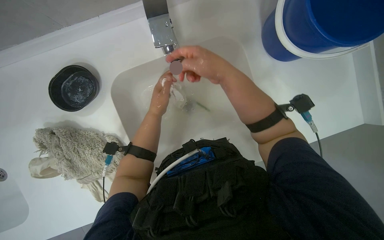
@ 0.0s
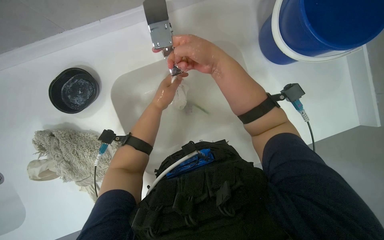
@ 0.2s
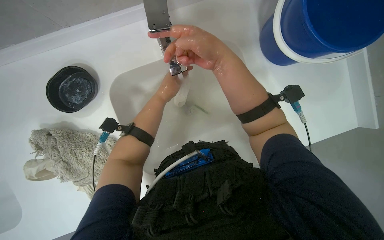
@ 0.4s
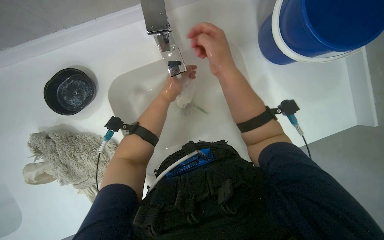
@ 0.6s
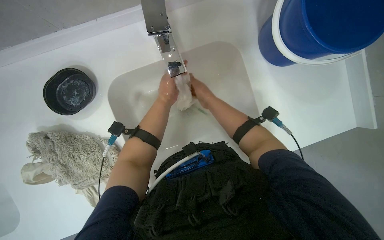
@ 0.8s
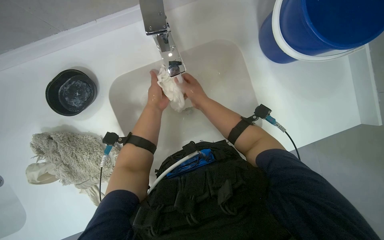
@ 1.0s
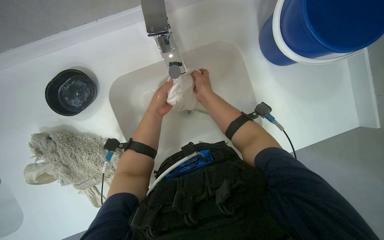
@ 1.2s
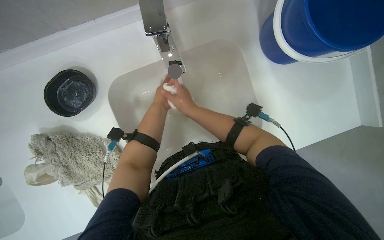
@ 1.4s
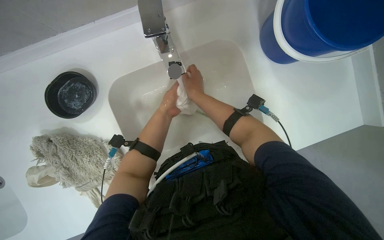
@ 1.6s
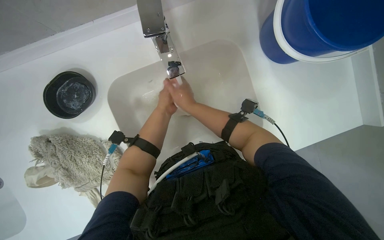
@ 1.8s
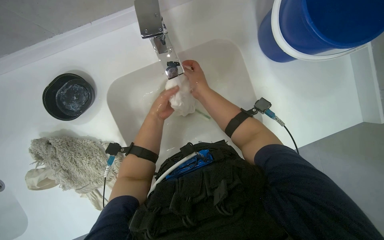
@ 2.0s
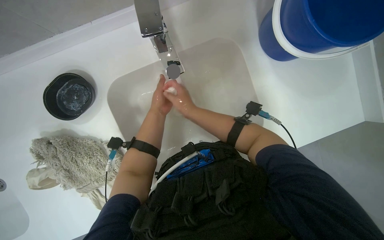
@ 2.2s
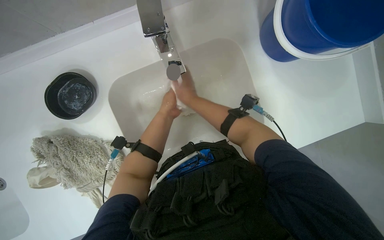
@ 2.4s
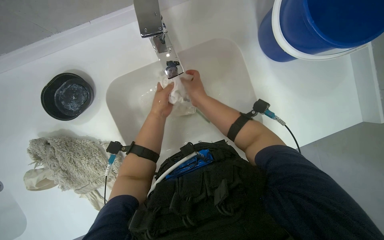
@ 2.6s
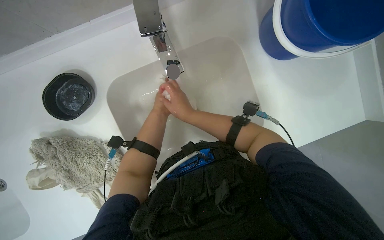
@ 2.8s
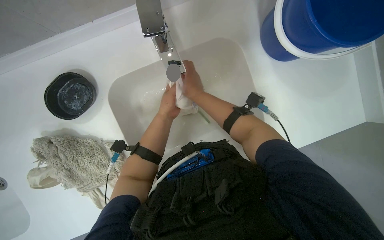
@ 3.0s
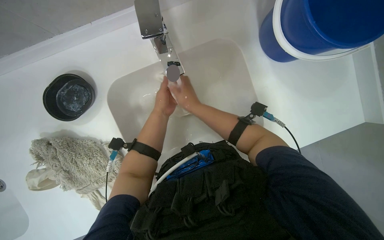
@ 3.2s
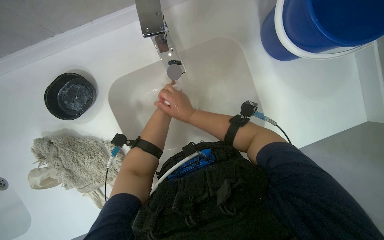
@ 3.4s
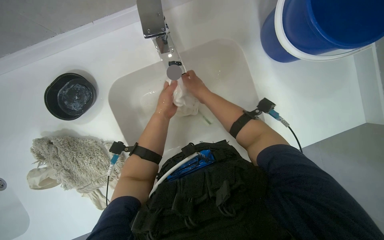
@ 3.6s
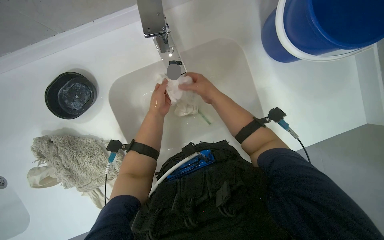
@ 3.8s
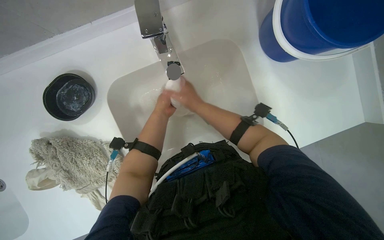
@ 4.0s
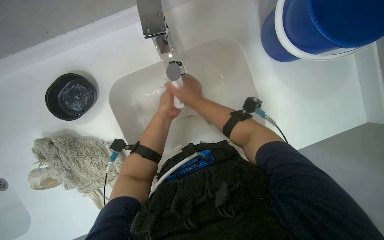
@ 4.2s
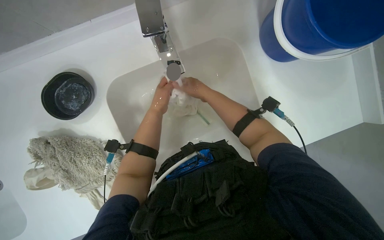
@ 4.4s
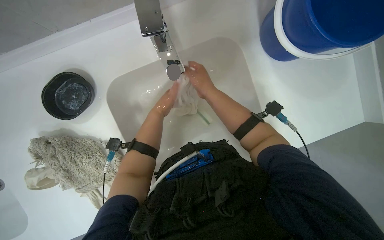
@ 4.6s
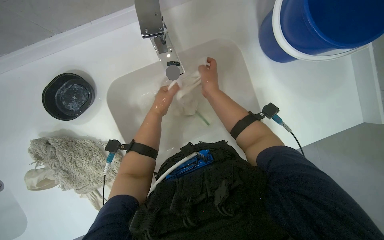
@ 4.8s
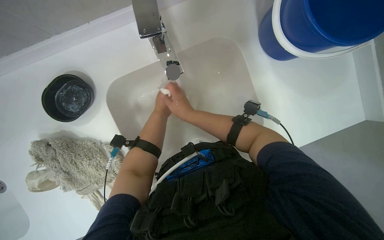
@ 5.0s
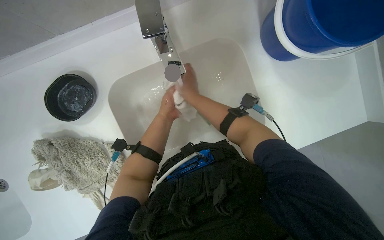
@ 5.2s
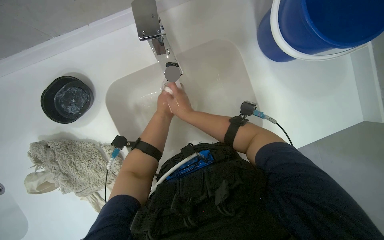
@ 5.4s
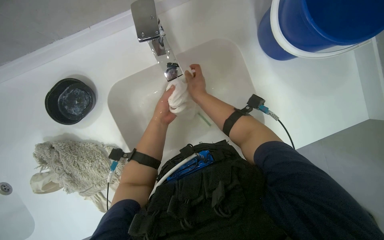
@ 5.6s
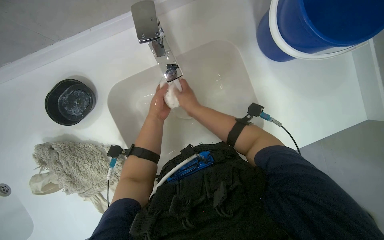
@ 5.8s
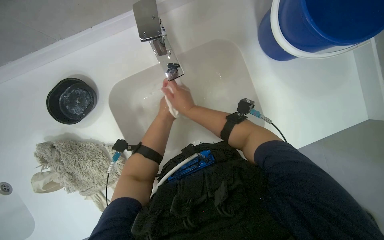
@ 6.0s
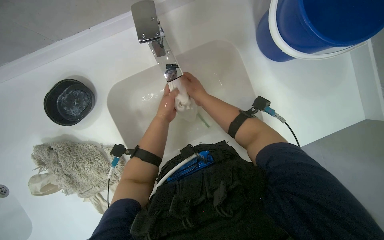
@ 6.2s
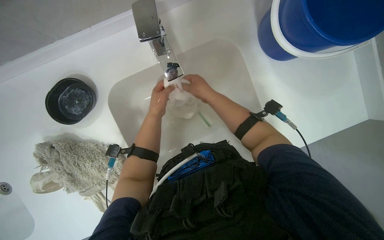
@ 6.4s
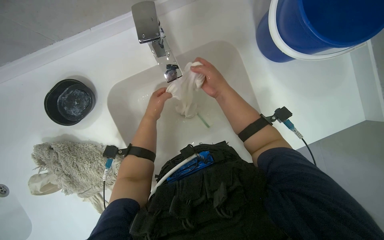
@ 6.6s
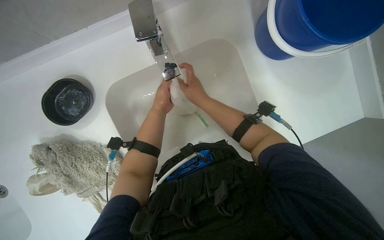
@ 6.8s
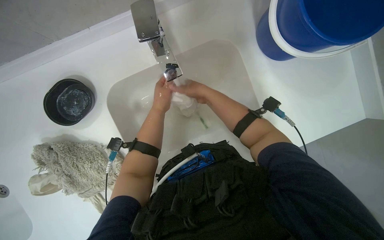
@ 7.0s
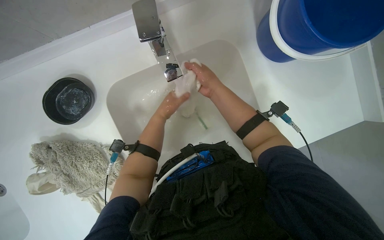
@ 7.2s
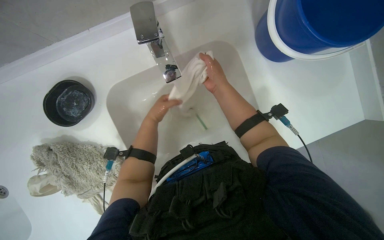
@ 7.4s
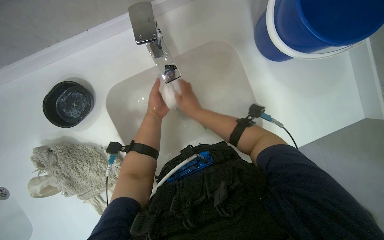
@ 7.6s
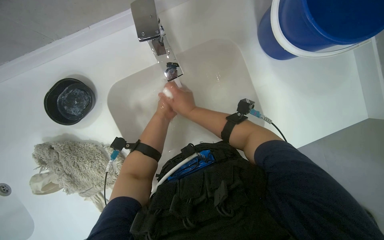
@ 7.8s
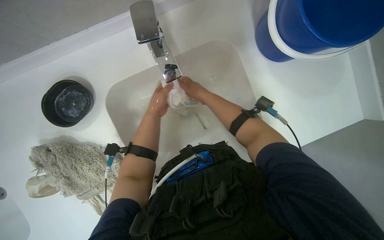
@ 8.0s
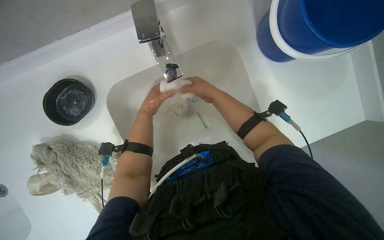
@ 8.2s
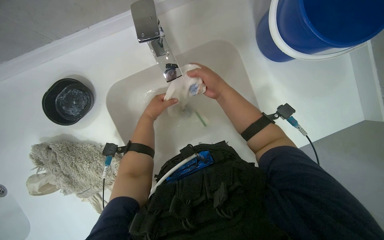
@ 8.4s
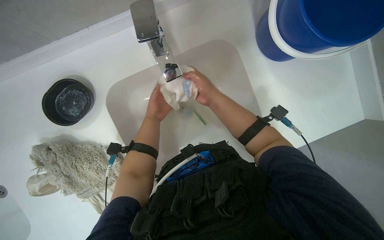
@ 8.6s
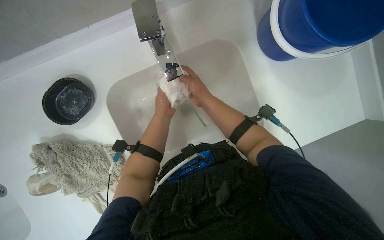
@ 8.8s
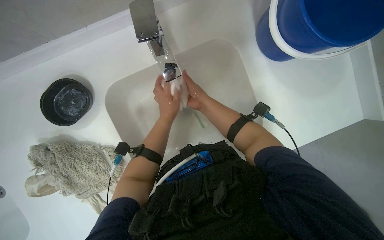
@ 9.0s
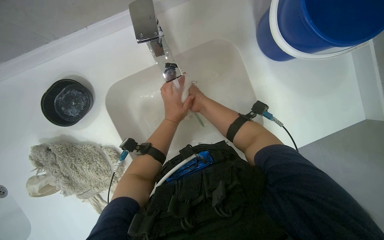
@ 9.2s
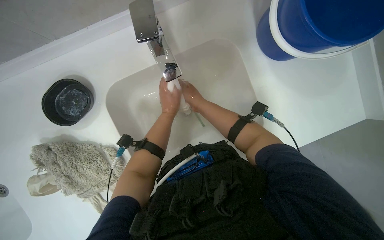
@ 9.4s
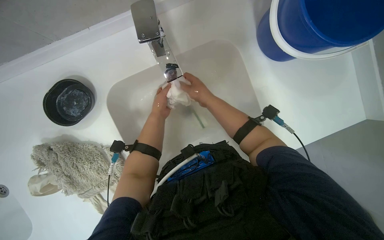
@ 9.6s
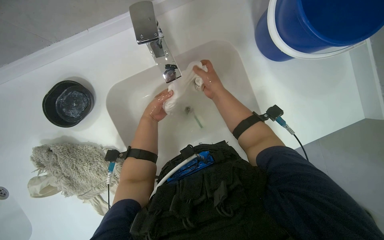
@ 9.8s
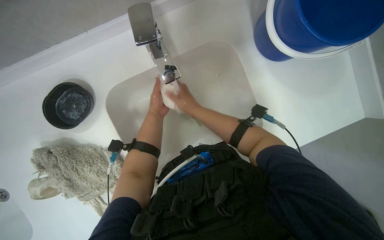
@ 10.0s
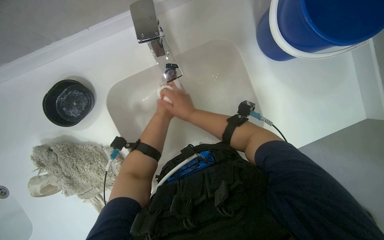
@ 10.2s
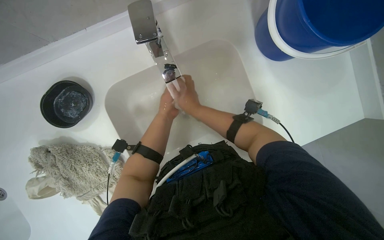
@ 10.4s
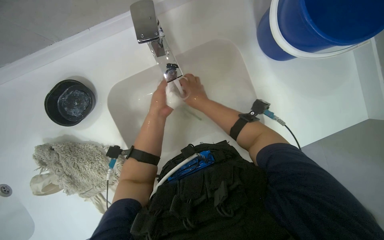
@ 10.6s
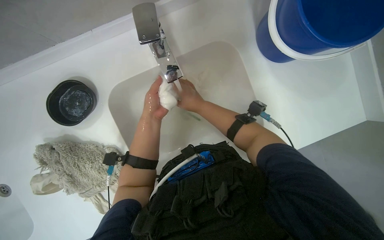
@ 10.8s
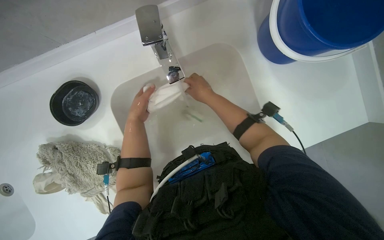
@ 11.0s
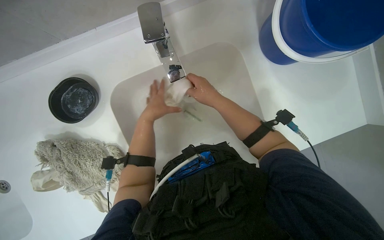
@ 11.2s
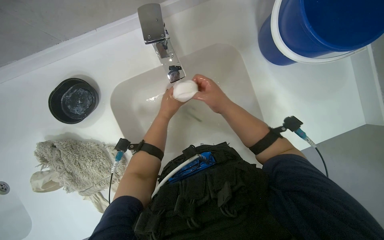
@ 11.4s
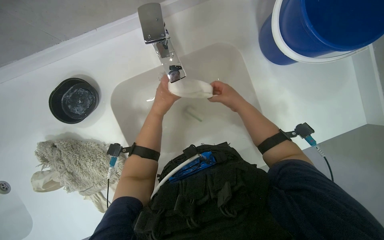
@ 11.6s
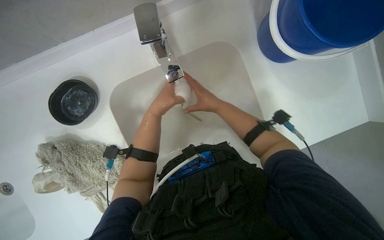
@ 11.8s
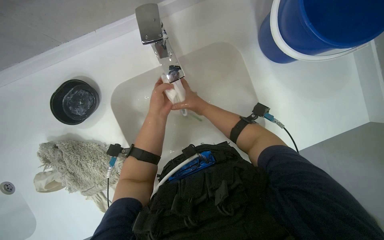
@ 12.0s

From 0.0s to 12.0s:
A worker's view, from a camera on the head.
Job: preparing cleaning supplies.
The whole recording: Washing cleaning cloths and sponges. The worker washes a yellow sponge and a white cloth under the running water in the sink.
From 0.0s to 1.6s: The right hand shifts about 15 cm farther from the camera.
From 10.4s to 12.0s: The right hand goes to the right and returns, about 15 cm each way.

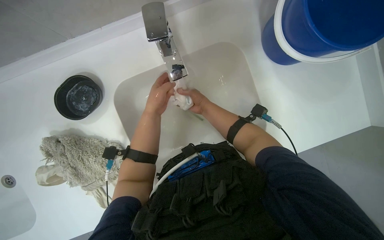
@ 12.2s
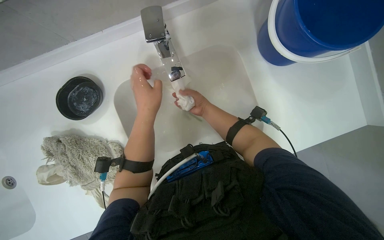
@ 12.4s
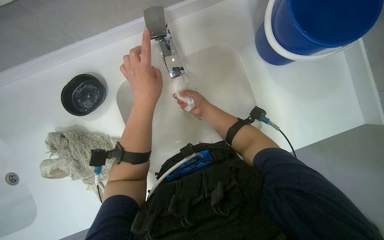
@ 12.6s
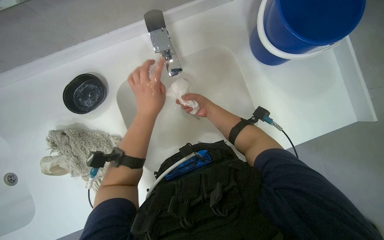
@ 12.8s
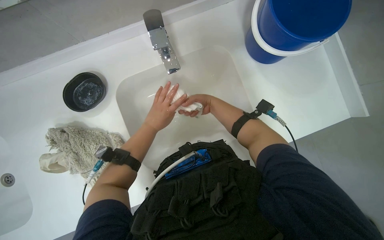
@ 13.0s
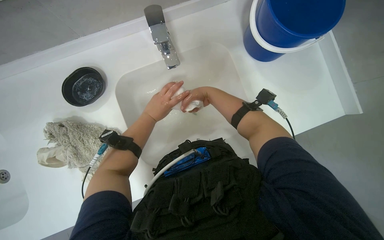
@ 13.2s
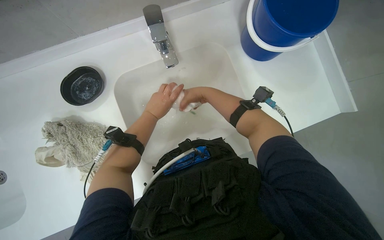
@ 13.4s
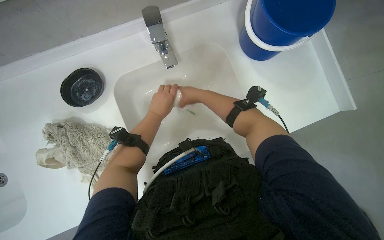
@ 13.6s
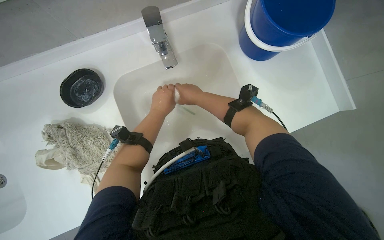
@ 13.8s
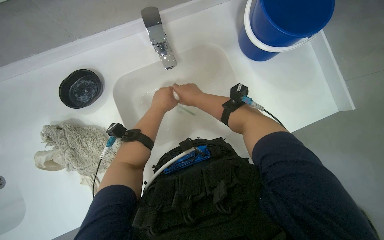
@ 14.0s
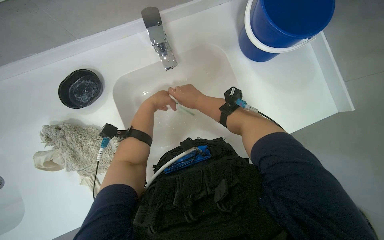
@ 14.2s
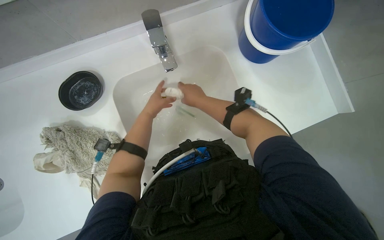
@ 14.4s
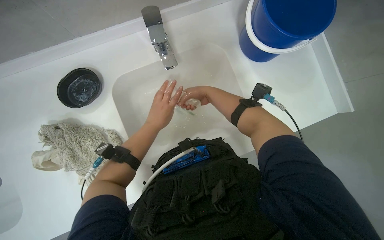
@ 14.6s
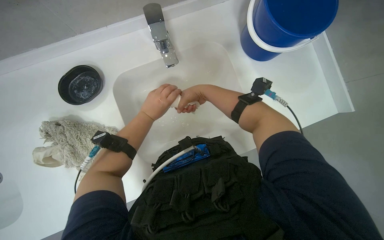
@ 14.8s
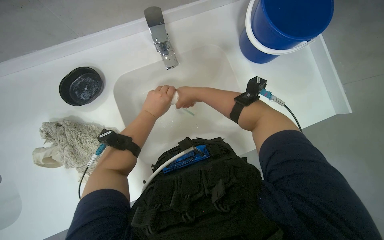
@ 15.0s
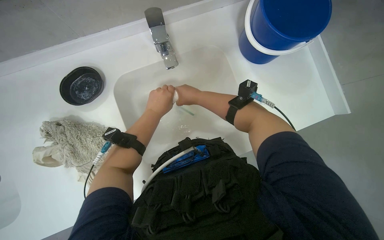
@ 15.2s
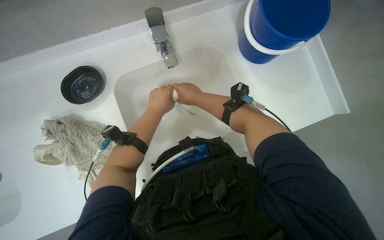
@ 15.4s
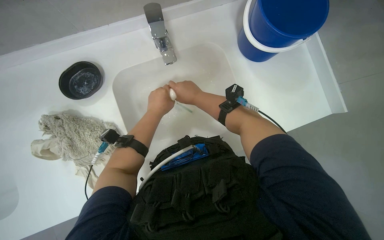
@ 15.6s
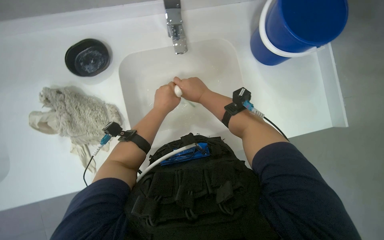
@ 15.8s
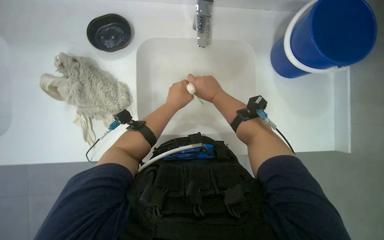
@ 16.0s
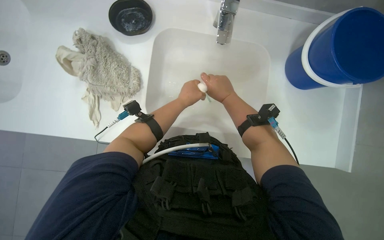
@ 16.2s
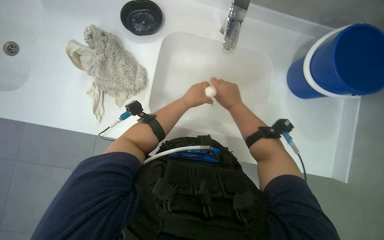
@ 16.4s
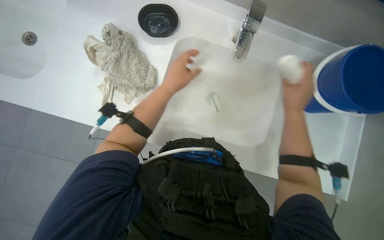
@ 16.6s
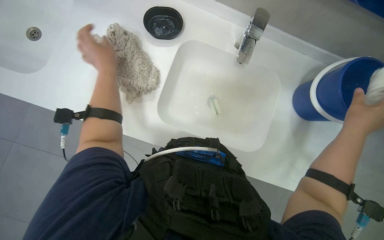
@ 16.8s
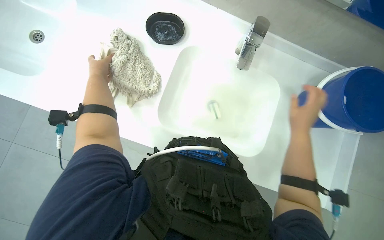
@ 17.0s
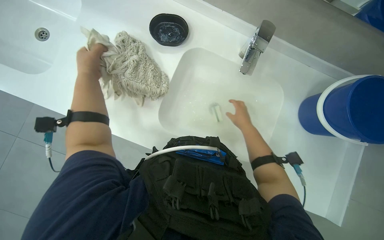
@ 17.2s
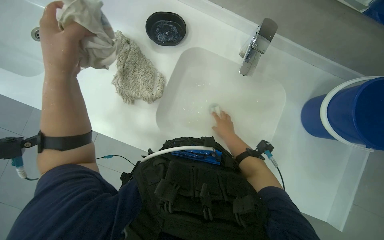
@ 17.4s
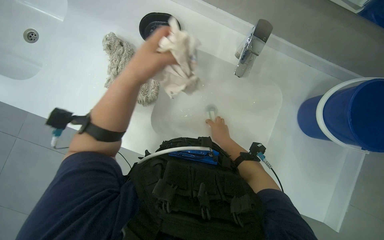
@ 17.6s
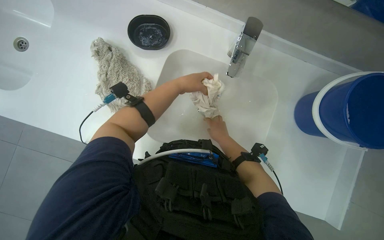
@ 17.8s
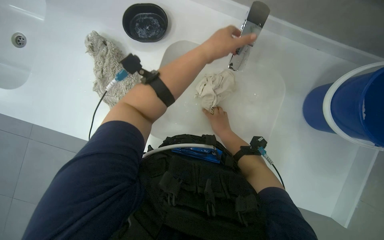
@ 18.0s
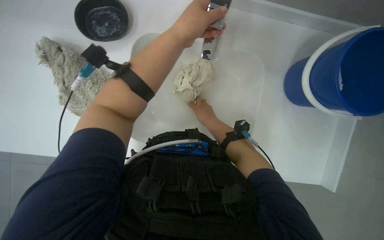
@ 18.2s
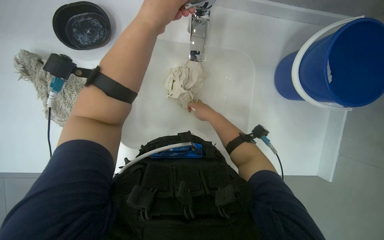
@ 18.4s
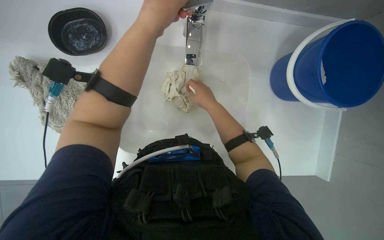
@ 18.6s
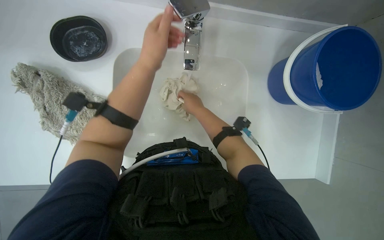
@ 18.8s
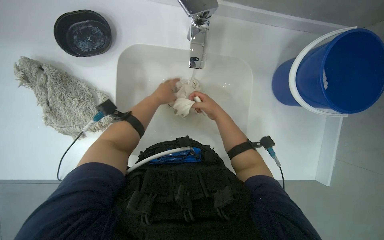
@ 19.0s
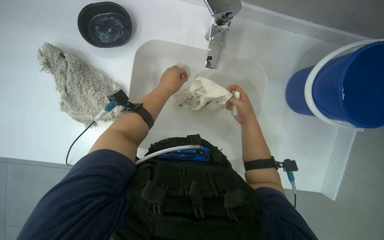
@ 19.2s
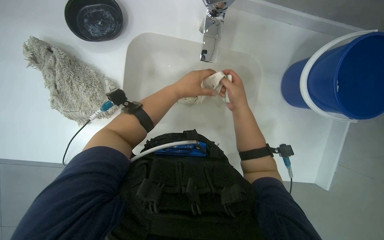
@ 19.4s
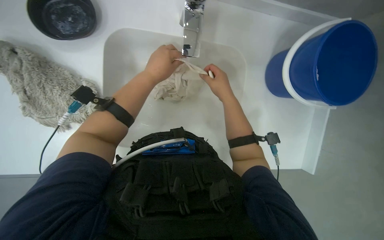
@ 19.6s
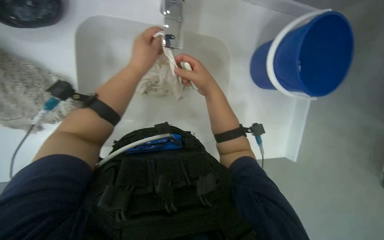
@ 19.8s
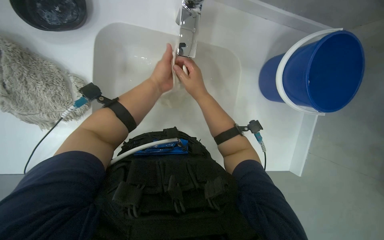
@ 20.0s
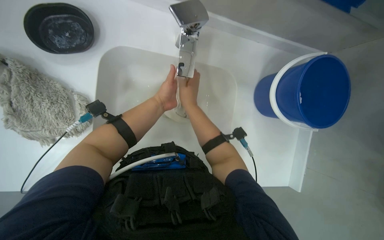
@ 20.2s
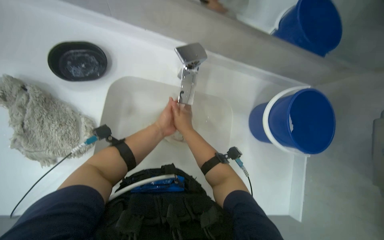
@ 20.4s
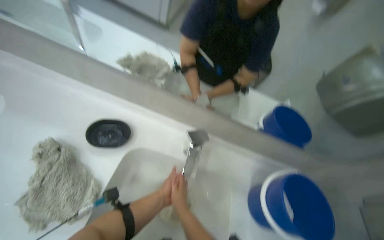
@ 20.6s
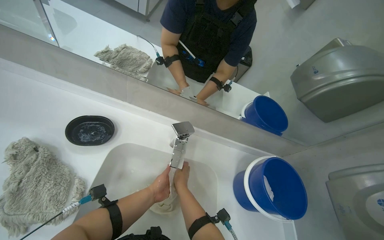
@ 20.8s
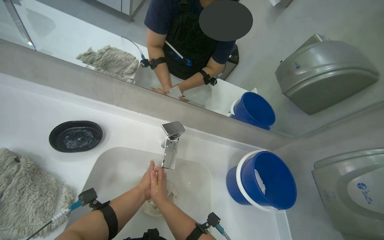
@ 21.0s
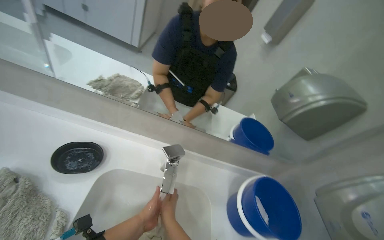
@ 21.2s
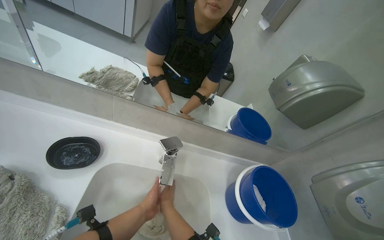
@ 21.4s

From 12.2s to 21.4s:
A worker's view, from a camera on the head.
Job: preparing cleaning supplies.
The whole recording: Washing cleaning cloths and sponges. The worker washes a yellow sponge and a white cloth under the running water in the sink.
From 12.2s to 13.8s: The right hand goes some 15 cm nearer to the camera.
From 13.8s to 15.2s: The hands are busy where they are.
From 15.2s to 16.8s: The scene rotates clockwise by about 40 degrees. The right hand moves to the right and nearer to the camera, about 30 cm. Meanwhile the left hand shifts about 25 cm to the left.
From 16.8s to 18.4s: The left hand moves left and right over roughly 35 cm, changing direction 2 times.
From 18.4s to 19.8s: The left hand goes about 20 cm farther from the camera.
From 19.8s to 21.4s: The view tips upward by roughly 55 degrees.
